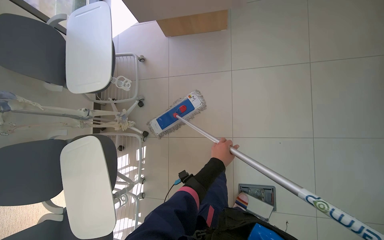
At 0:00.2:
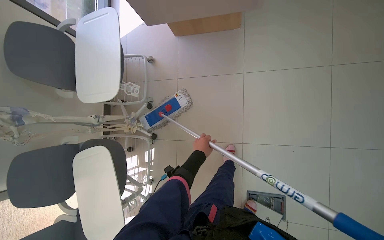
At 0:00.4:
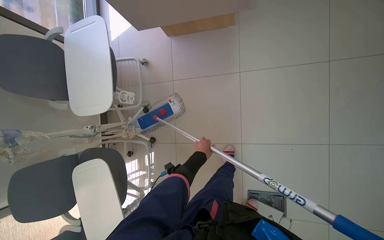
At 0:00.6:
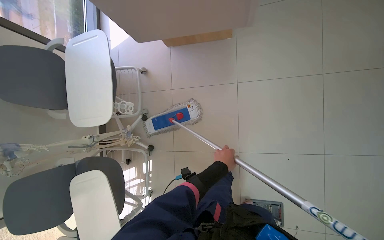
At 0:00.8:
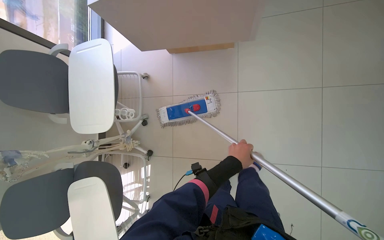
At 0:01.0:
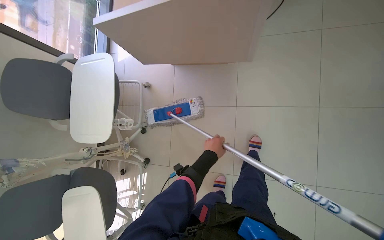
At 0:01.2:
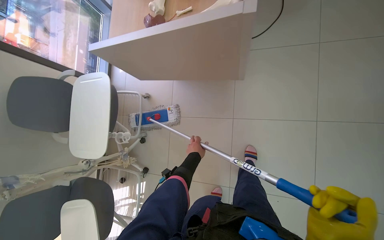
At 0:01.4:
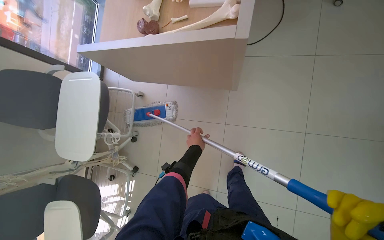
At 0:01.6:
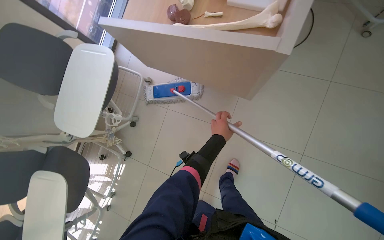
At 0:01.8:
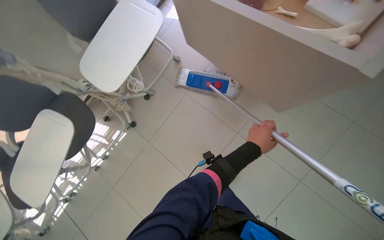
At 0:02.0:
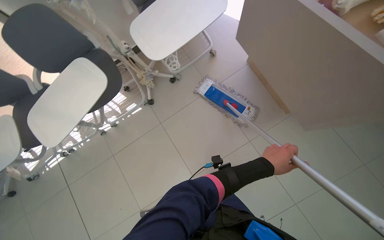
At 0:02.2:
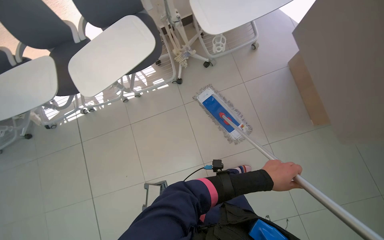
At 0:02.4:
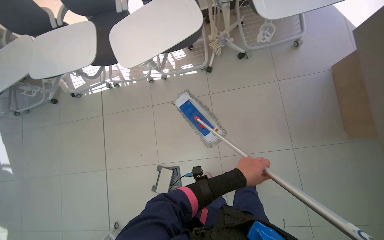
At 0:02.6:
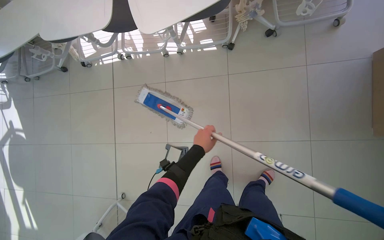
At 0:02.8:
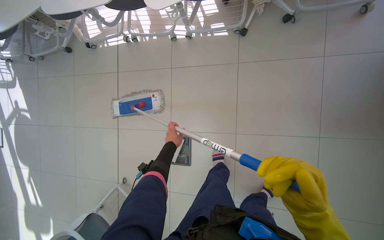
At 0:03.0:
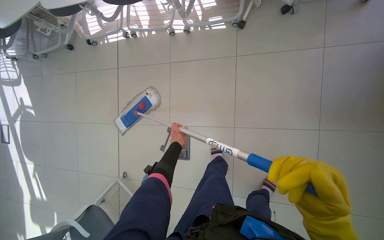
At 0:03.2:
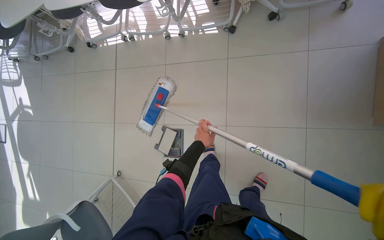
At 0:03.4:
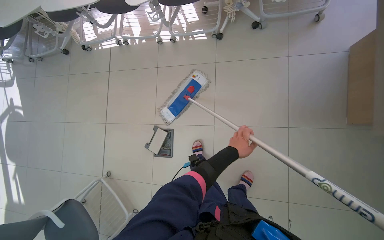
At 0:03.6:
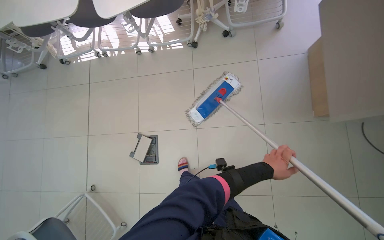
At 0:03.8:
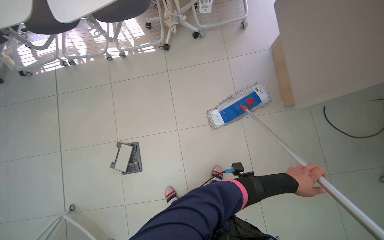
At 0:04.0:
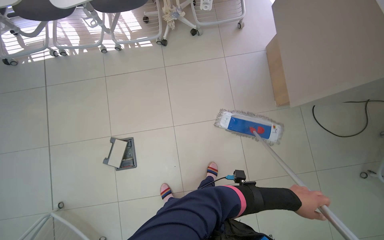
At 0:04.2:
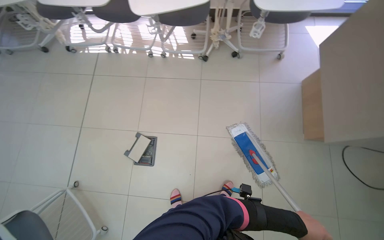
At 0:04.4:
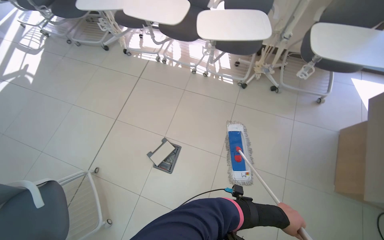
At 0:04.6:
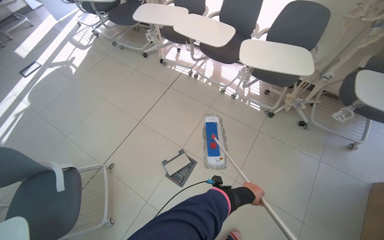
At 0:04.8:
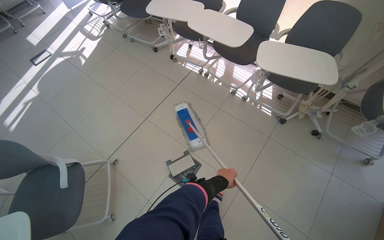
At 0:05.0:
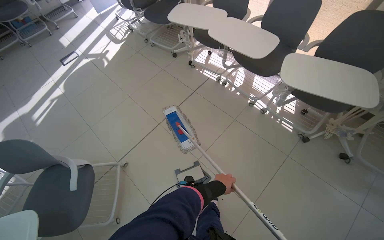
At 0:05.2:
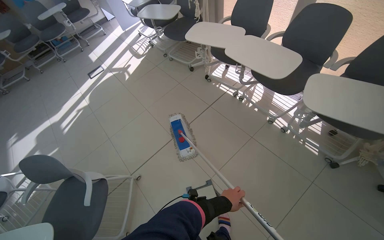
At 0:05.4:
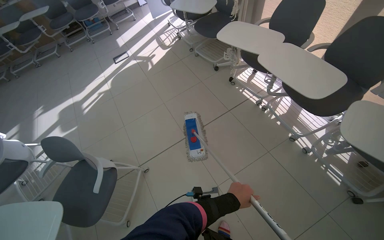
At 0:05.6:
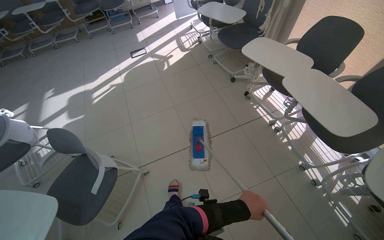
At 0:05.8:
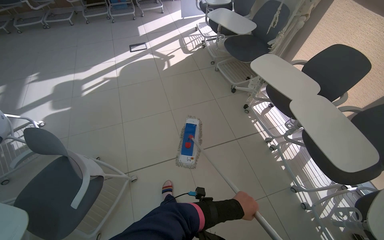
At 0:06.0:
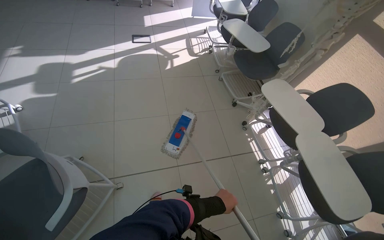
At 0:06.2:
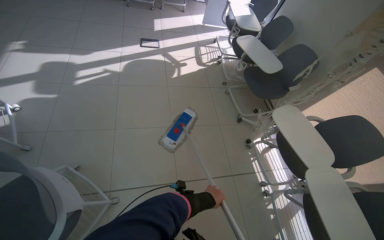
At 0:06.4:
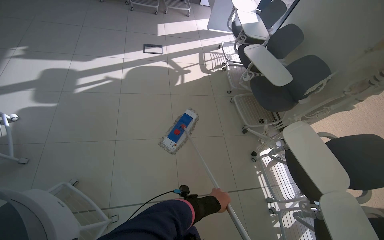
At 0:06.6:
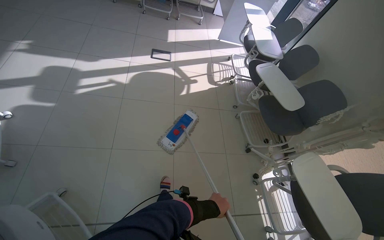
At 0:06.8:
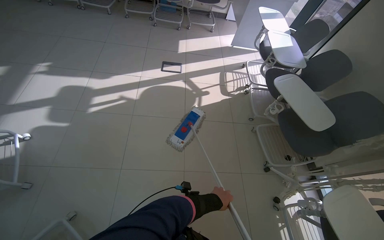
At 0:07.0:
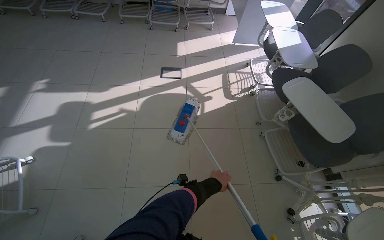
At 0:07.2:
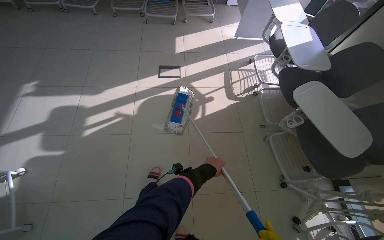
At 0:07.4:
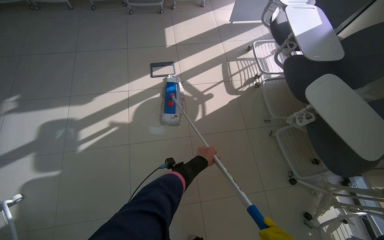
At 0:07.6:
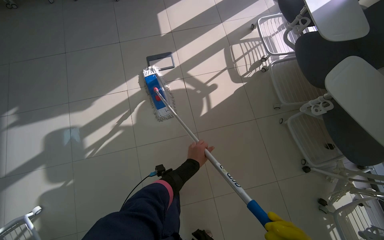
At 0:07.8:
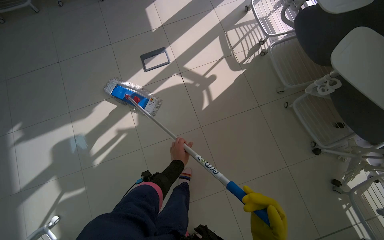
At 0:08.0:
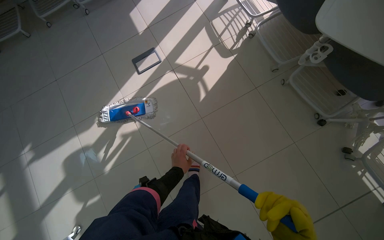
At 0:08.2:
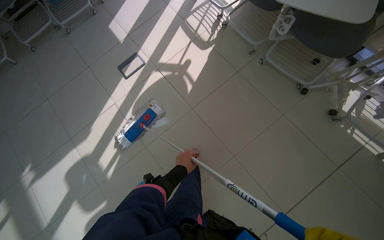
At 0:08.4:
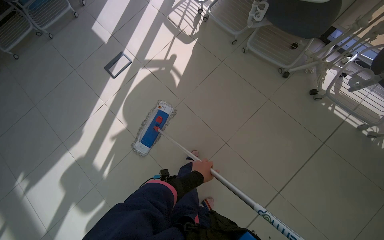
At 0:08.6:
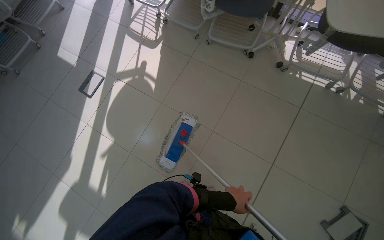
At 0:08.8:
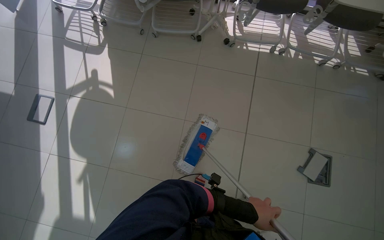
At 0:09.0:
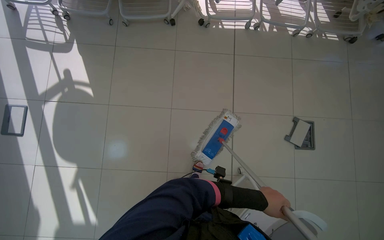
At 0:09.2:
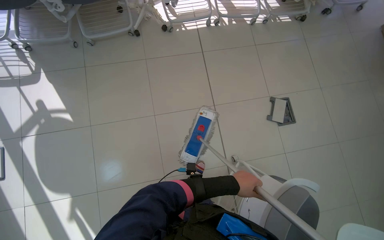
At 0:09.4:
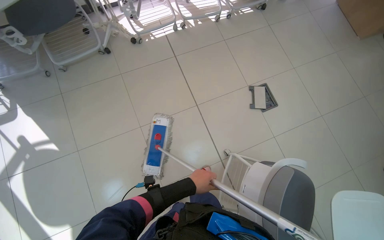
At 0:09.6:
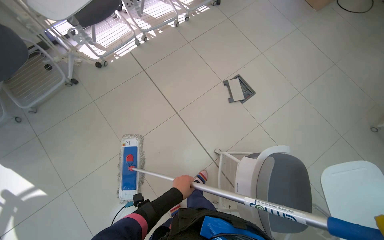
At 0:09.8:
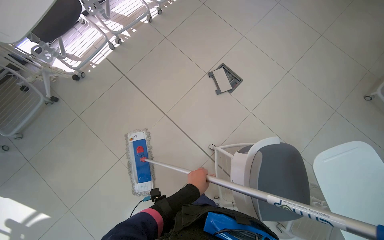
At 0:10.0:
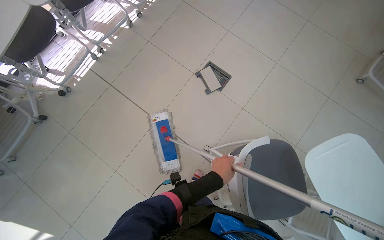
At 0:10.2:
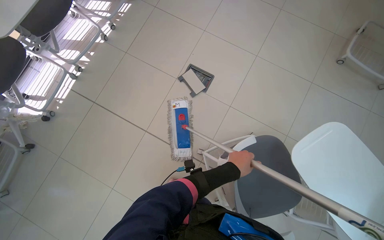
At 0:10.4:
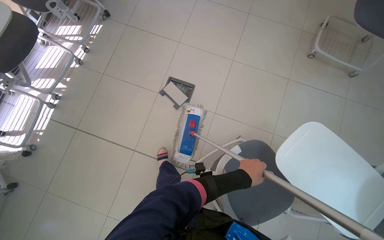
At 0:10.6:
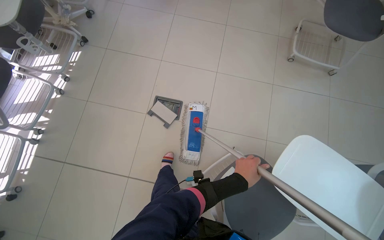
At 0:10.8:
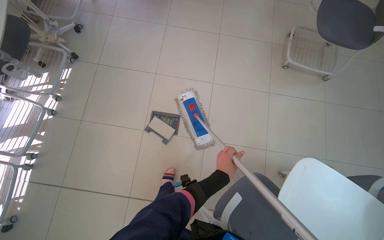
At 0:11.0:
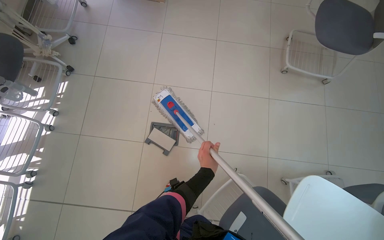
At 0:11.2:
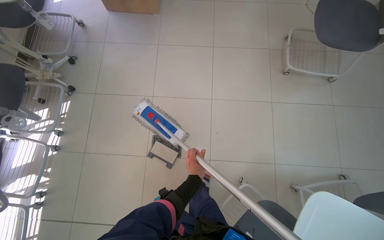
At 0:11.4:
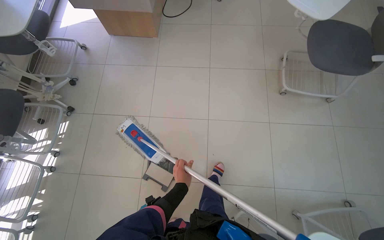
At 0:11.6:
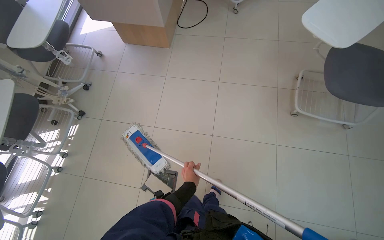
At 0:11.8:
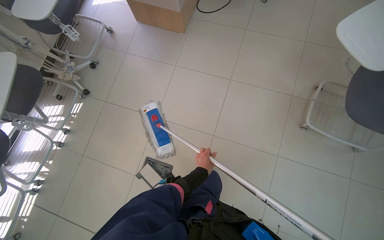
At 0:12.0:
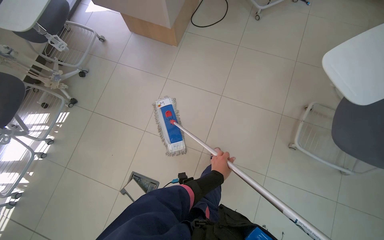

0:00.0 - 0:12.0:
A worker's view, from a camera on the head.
Job: mopping floor.
The whole recording: Mopping the tiled floor. The worker cleans the mop in the bucket and then mops the tiled floor.
0:00.0 - 0:01.6: The camera travels approximately 50 cm.
0:01.6 - 0:03.0: The head travels some 50 cm. The head rotates about 70 degrees to the left. The view tilts some 20 degrees downward.
0:03.0 - 0:04.4: The camera pitches upward, by approximately 20 degrees.
0:04.4 - 0:06.0: The camera travels roughly 80 cm. The head rotates roughly 60 degrees to the left.
0:06.0 - 0:07.6: The wearer moves roughly 1.5 m. The wearer looks approximately 15 degrees further downward.
0:07.6 - 0:09.0: The camera travels approximately 50 cm. The head turns to the right by approximately 75 degrees.
0:09.0 - 0:10.4: The camera is carried approximately 70 cm. The scene turns approximately 75 degrees counterclockwise in the picture.
0:10.4 - 0:12.0: The camera travels some 1 m.

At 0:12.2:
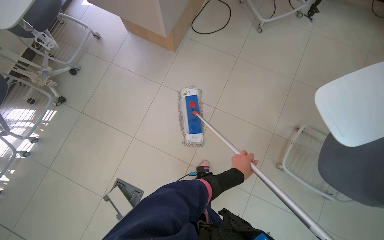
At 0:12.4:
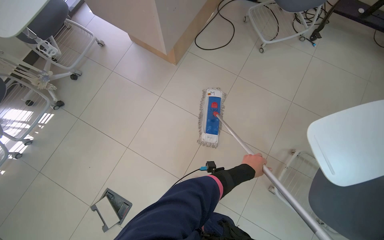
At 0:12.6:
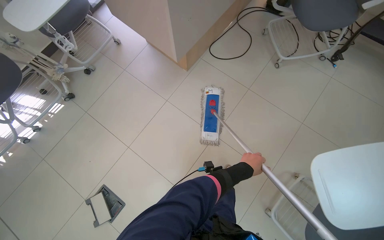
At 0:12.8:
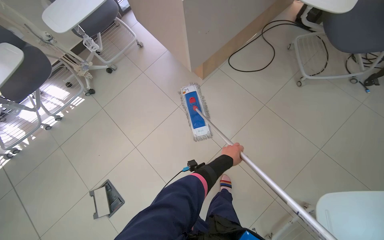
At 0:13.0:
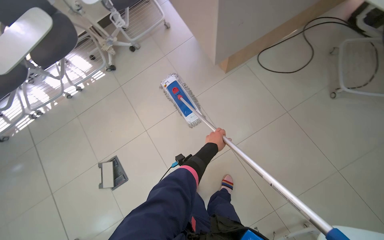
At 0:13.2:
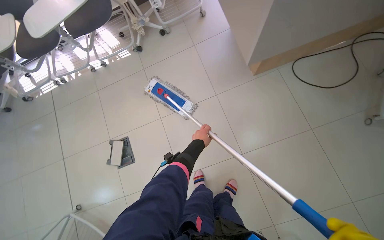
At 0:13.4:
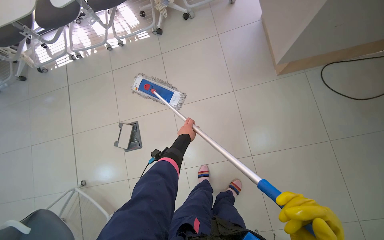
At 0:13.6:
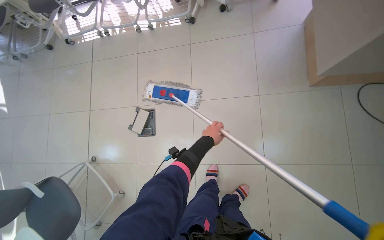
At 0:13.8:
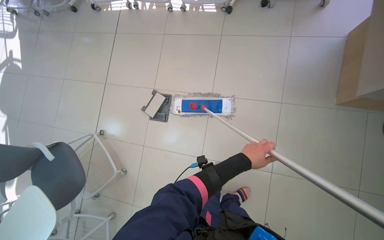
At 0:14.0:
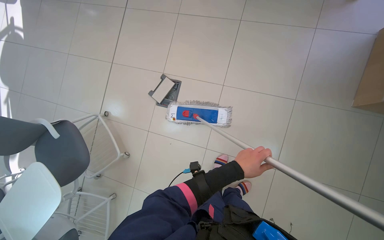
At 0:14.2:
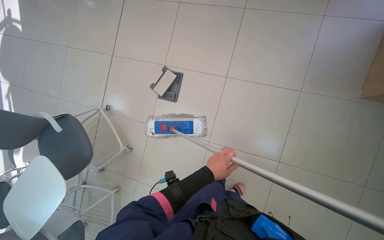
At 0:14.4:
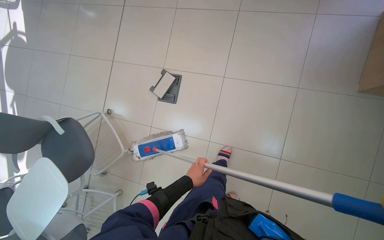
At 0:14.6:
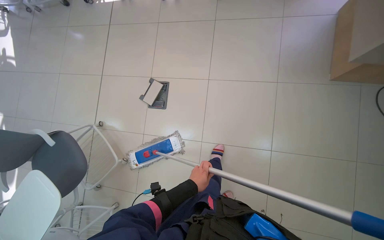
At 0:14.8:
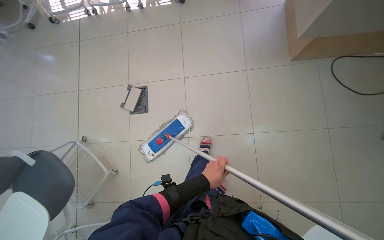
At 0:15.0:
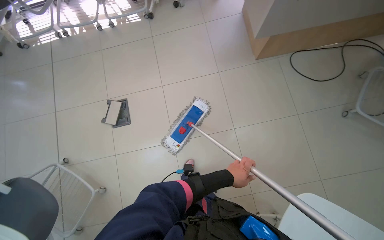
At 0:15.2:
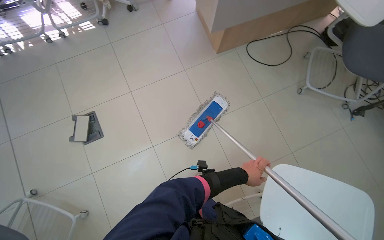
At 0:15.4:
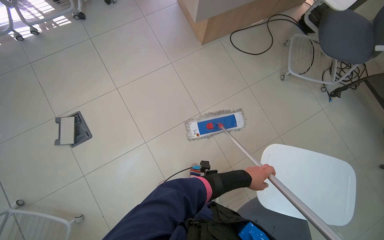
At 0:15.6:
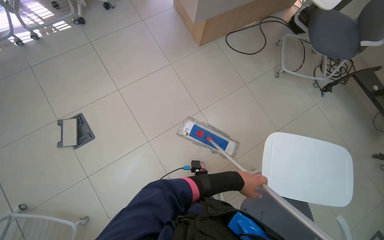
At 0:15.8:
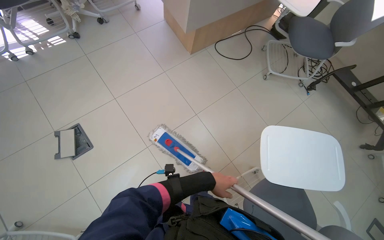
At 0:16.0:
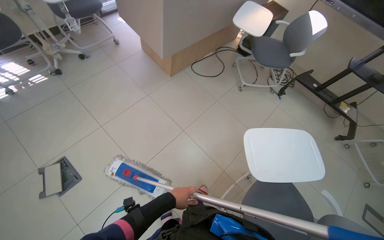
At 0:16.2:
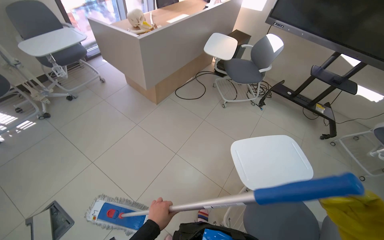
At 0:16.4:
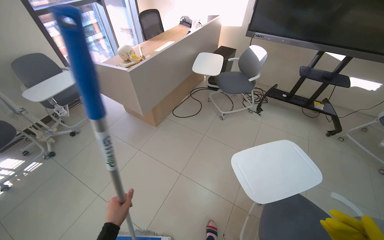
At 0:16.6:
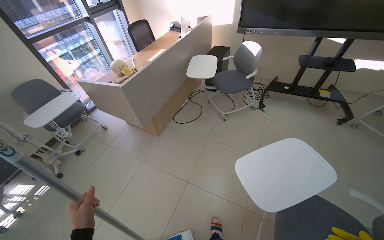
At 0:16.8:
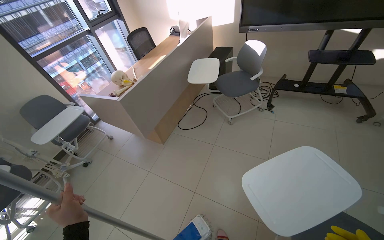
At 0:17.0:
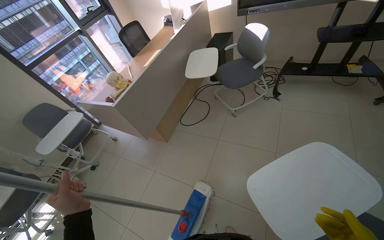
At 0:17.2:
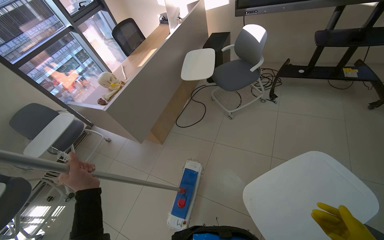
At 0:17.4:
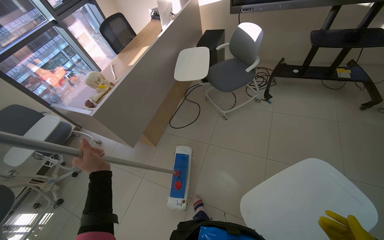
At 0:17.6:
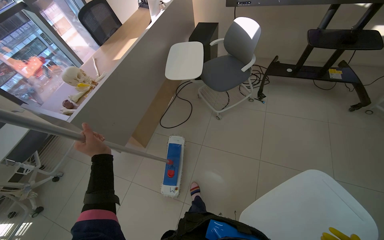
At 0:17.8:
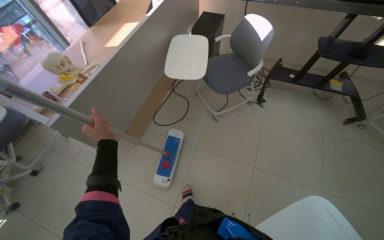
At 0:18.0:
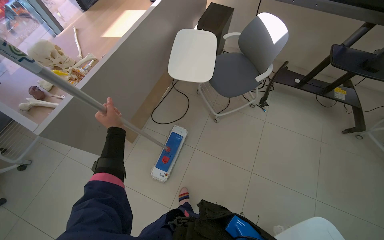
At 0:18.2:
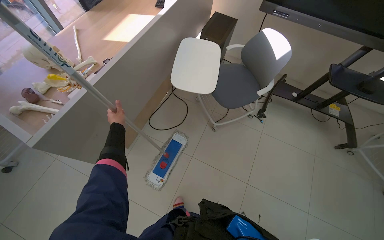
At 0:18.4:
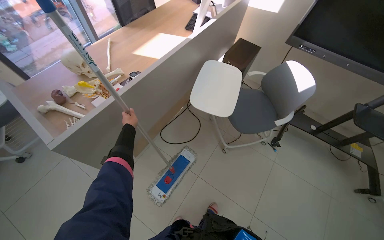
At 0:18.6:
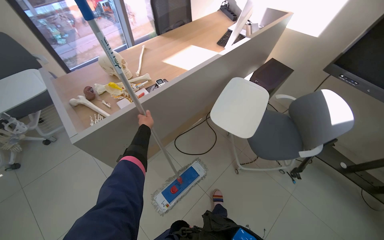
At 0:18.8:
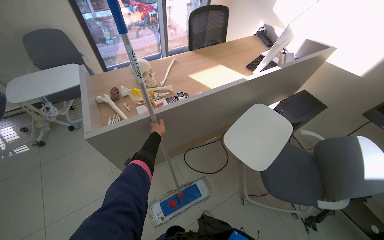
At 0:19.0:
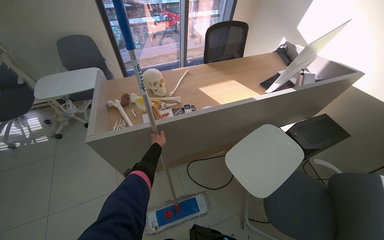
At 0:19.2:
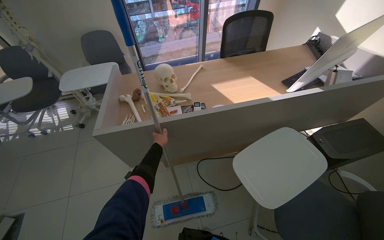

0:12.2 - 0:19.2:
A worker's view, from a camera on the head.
Job: mopping floor.
The whole recording: Mopping the tiled floor. The worker cleans the mop in the bucket and then mops the tiled floor.
0:12.2 - 0:13.6: The wearer looks roughly 65 degrees further to the left.
0:15.0 - 0:16.4: The head turns to the right by roughly 50 degrees. The view tilts roughly 25 degrees upward.
0:16.4 - 0:17.8: The camera is carried approximately 70 cm. The view tilts roughly 15 degrees downward.
0:17.8 - 0:19.2: The camera is carried about 50 cm. The head rotates roughly 55 degrees to the left.
